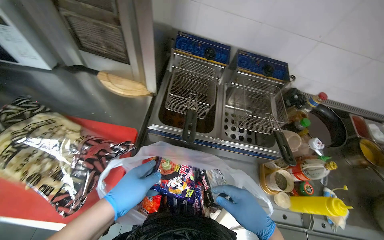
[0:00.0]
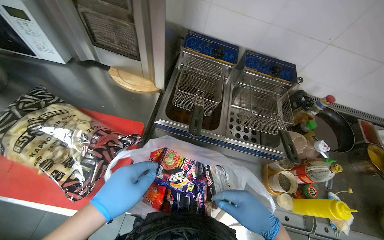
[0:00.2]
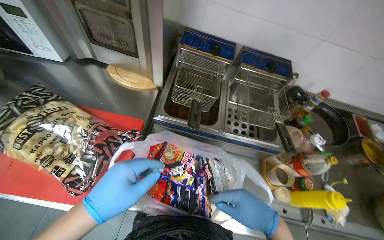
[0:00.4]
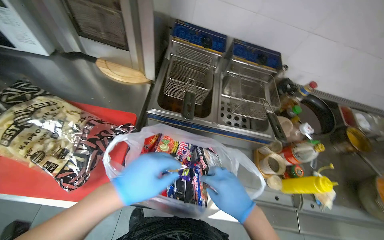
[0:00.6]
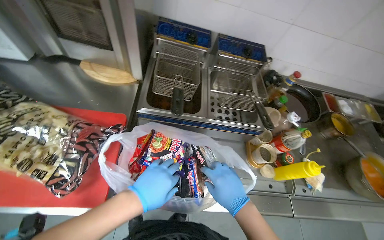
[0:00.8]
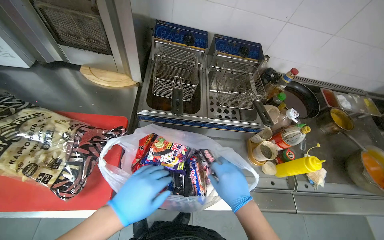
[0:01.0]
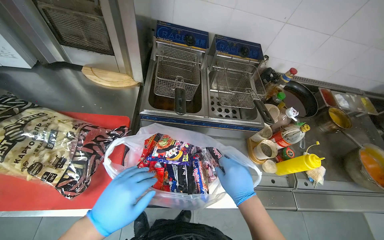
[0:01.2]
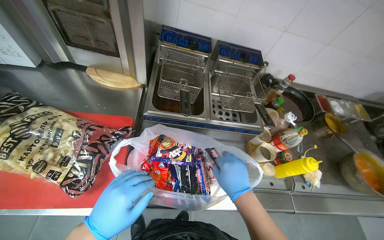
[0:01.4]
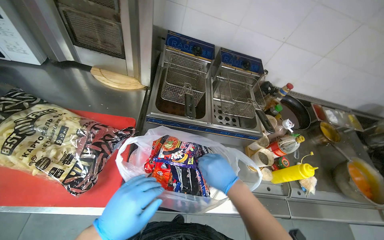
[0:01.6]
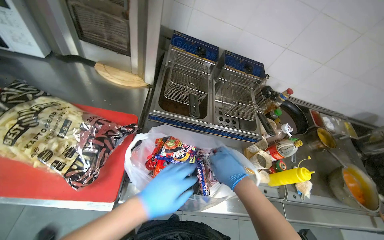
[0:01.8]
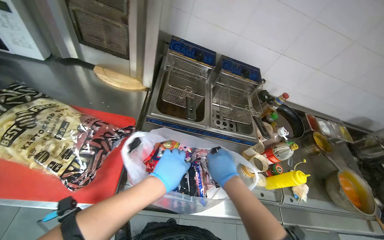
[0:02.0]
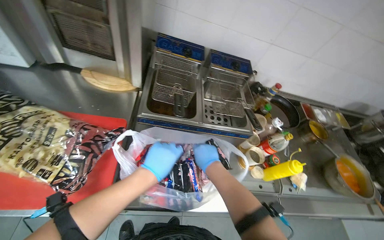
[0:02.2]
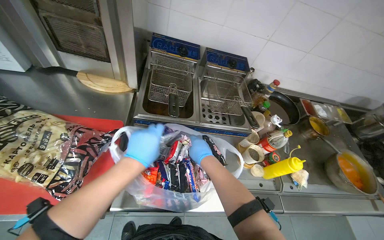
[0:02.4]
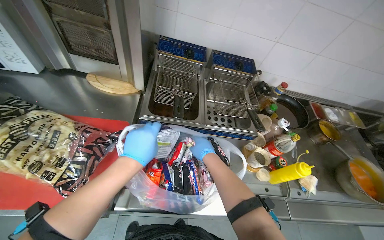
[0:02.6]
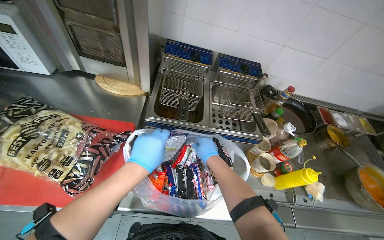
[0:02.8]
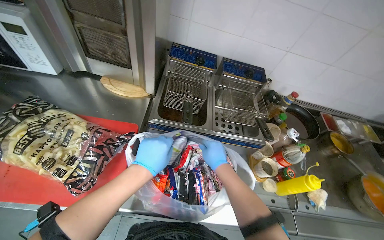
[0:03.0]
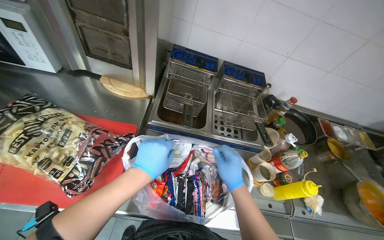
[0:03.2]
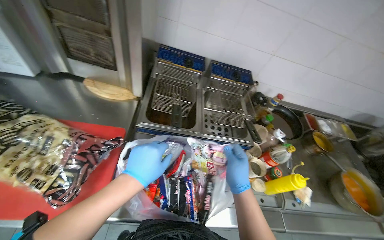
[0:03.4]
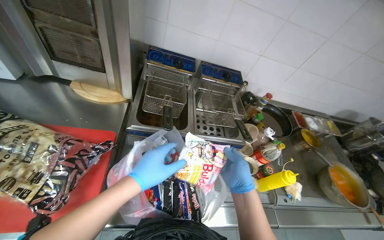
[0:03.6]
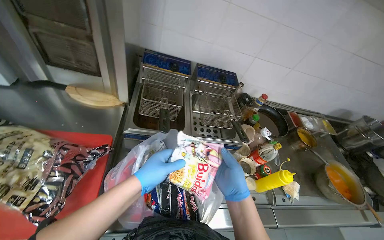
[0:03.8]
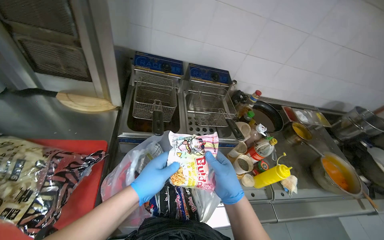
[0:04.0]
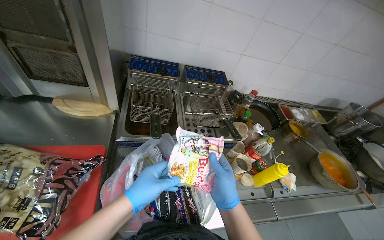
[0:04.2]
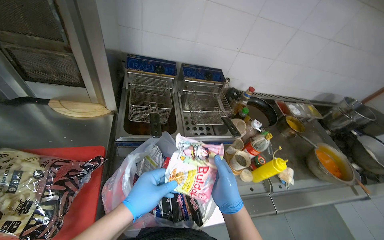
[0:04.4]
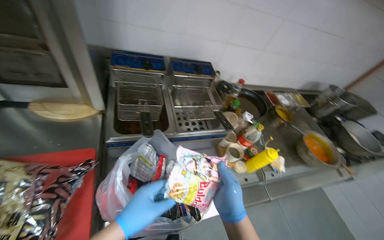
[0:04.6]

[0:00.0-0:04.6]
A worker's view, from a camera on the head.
Job: preparing food.
The whole recording: Stirring meal and taking noodles from bag. The worker stirs the meal and takes noodles from the white plastic bag.
0:00.0 to 0:01.6: The right hand heads to the left, covering roughly 10 cm.
0:01.6 to 0:03.0: The left hand travels up the picture by some 10 cm.
0:03.0 to 0:04.6: The head rotates roughly 20 degrees to the right. The right hand travels nearer to the camera and down the picture by about 15 cm.

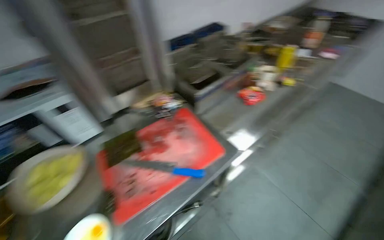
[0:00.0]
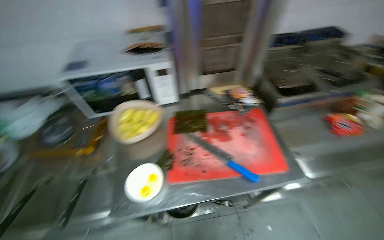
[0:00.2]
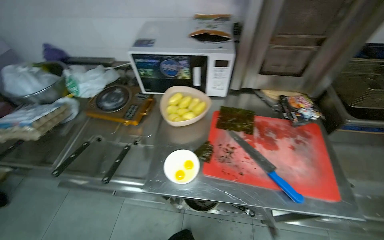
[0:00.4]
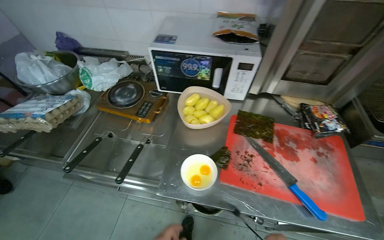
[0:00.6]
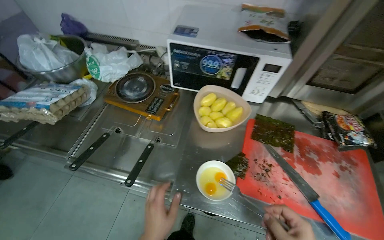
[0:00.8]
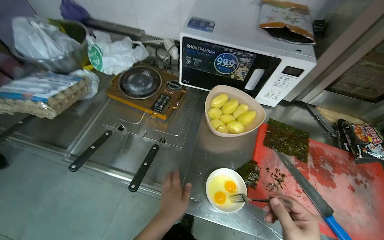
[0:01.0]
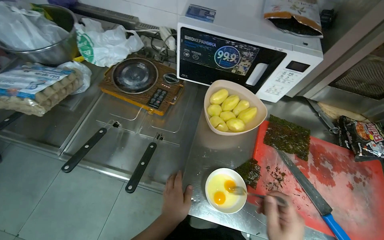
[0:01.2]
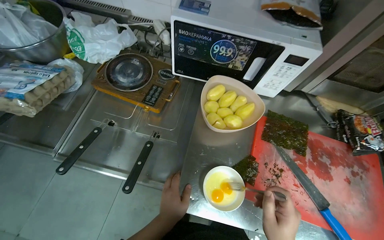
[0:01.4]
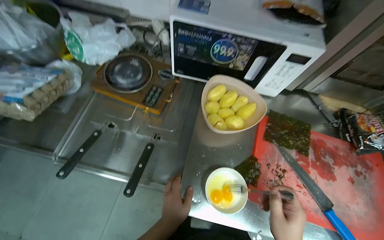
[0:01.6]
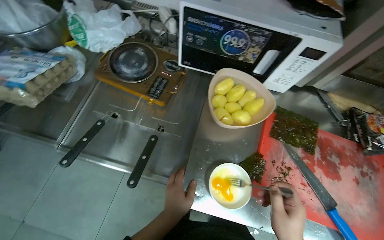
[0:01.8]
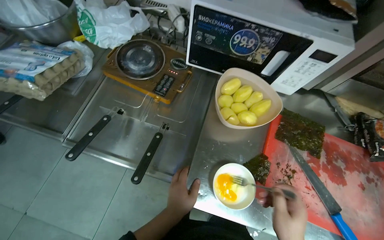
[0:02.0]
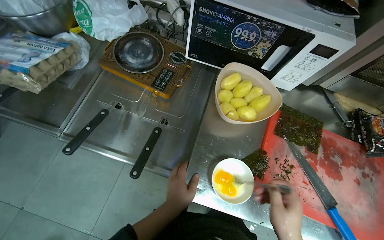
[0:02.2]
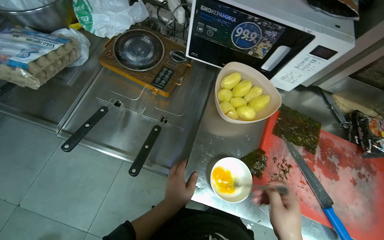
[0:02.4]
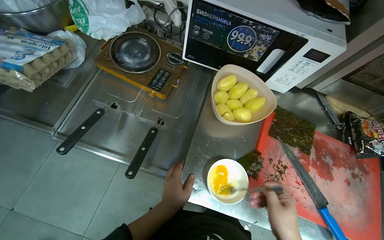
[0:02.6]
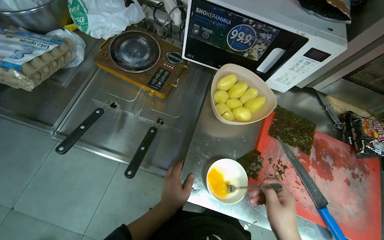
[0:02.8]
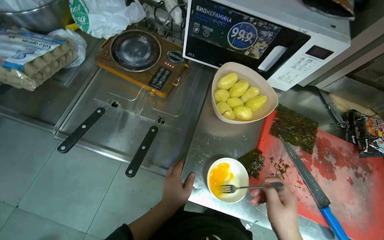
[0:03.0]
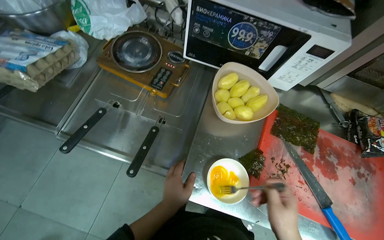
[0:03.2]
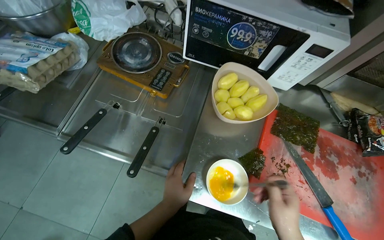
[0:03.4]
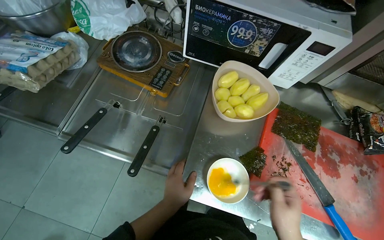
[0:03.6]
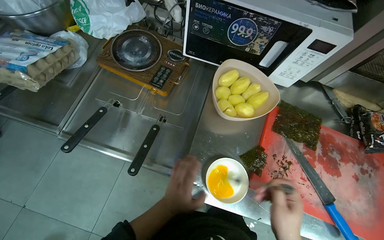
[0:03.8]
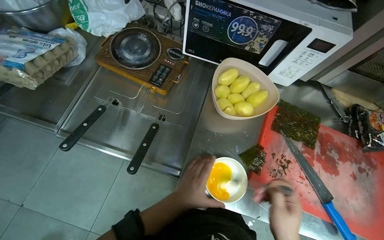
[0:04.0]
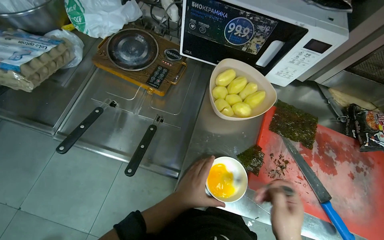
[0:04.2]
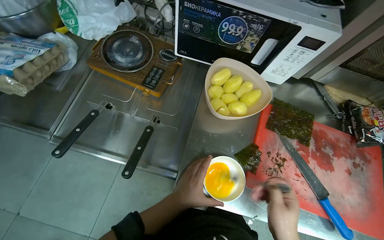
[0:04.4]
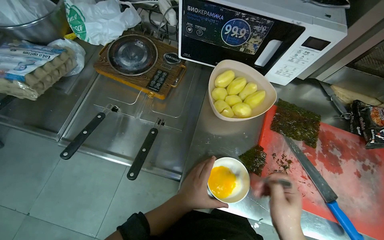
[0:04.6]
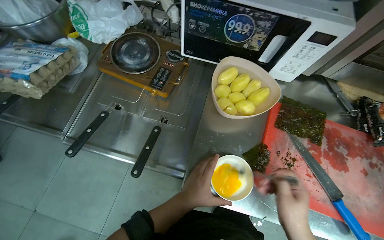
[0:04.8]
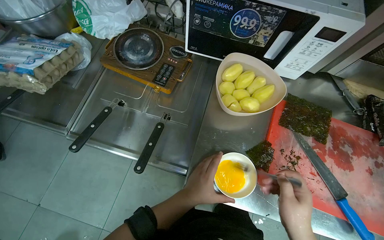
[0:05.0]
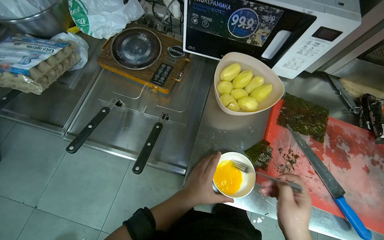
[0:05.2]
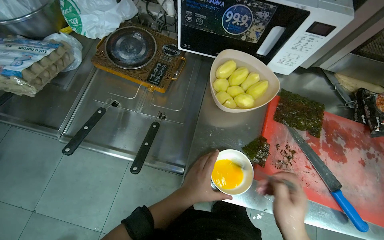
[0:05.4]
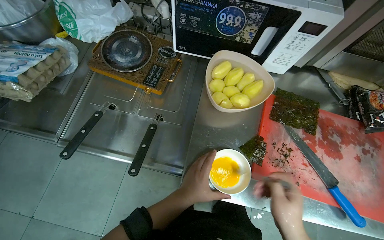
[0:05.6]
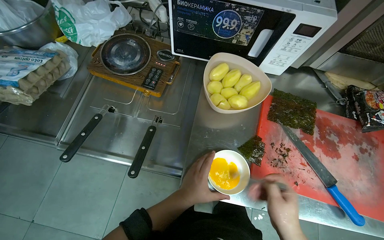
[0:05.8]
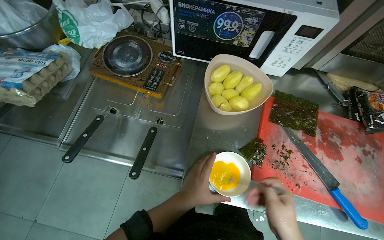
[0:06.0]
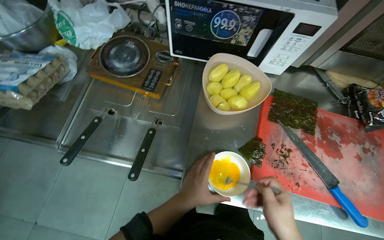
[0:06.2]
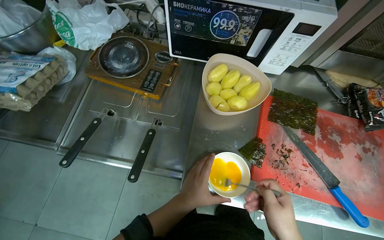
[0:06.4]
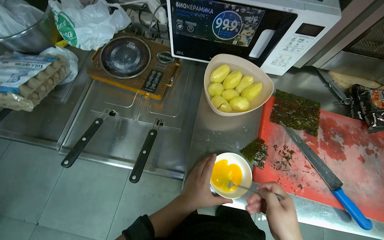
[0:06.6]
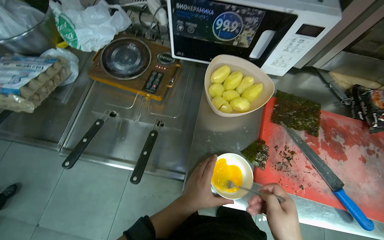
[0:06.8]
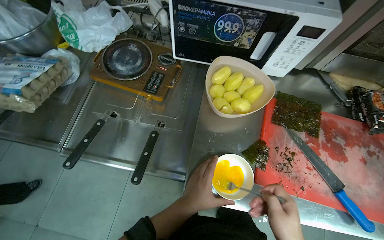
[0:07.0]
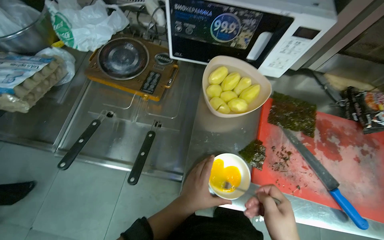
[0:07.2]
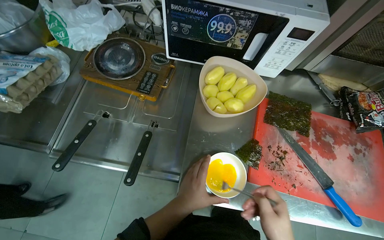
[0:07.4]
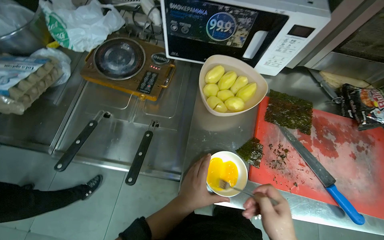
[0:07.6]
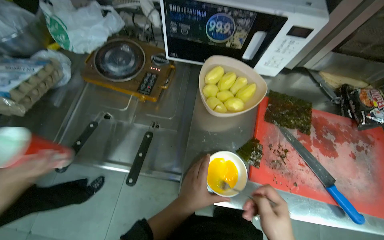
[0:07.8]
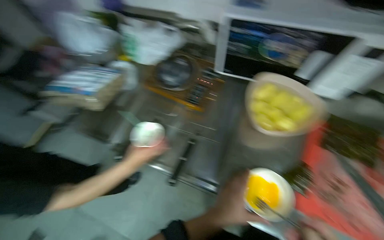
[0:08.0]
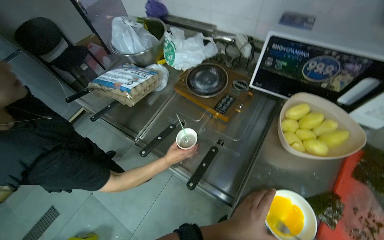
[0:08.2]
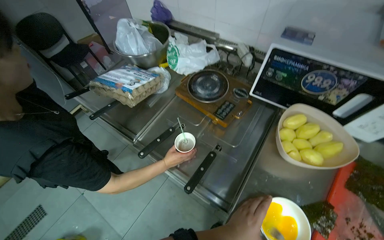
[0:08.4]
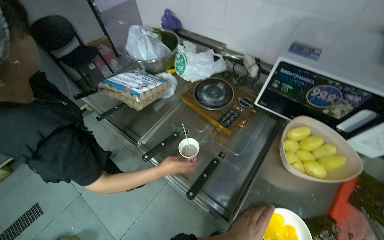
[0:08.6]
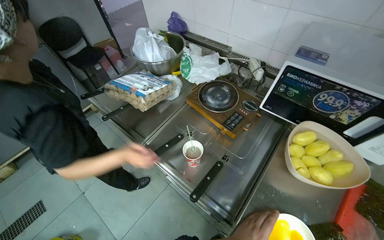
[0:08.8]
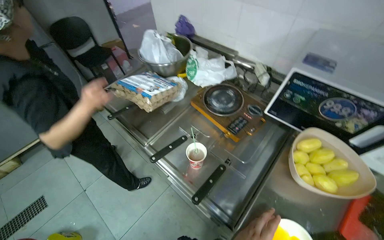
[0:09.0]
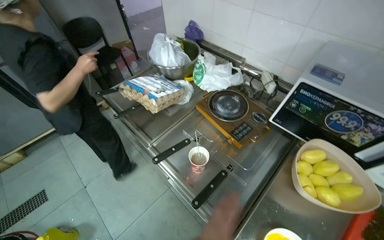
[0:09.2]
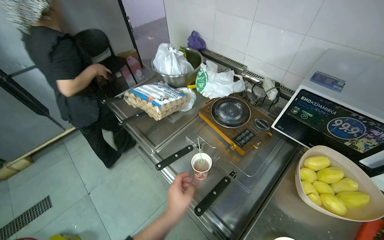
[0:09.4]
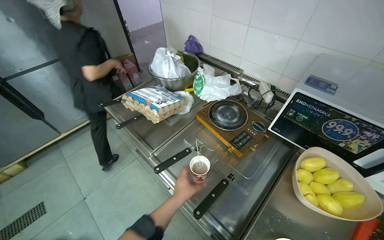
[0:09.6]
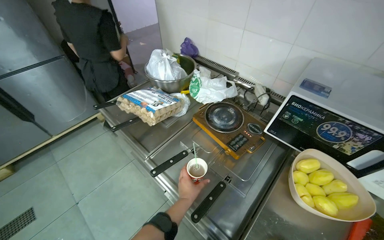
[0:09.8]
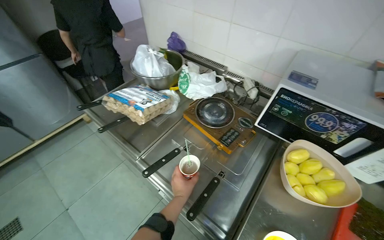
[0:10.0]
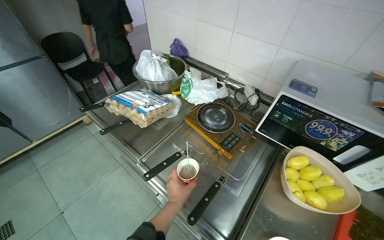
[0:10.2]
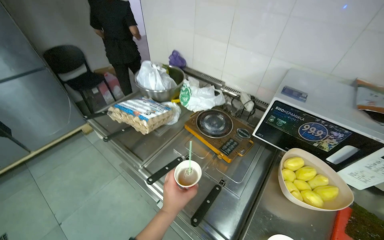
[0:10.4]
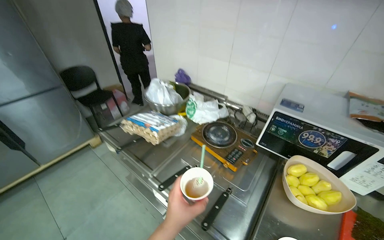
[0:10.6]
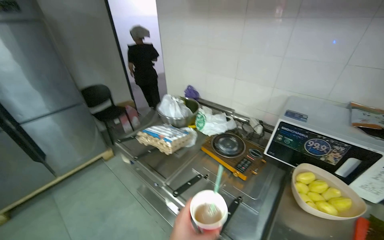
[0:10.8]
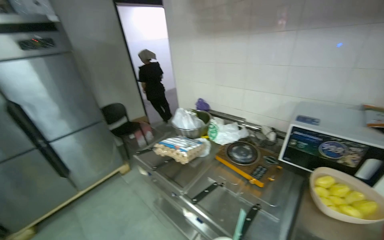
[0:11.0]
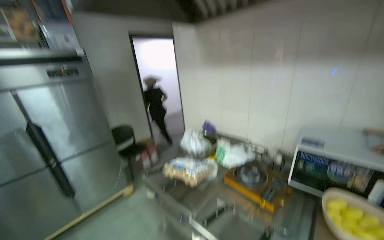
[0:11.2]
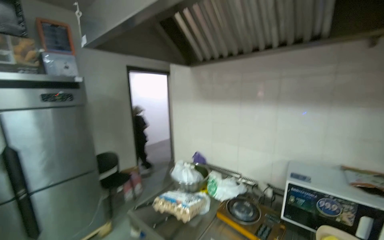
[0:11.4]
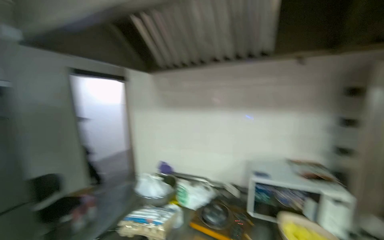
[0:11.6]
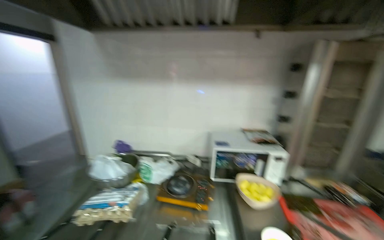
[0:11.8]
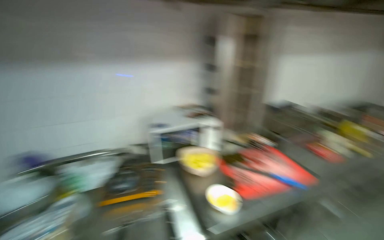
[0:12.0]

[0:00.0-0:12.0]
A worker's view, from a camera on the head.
Job: preparing food.
The whole recording: Whisking eggs in a bowl. The worker whisks eggs in a small white bowl with a fork.
0:00.0 to 0:01.6: The wearer's head swings approximately 45 degrees to the left.
0:04.4 to 0:06.0: The hands work in one place, with small movements.
0:07.6 to 0:09.0: The wearer's head swings some 30 degrees to the left.
0:10.4 to 0:12.0: The wearer looks some 55 degrees further to the right. The wearer looks about 20 degrees further upward.

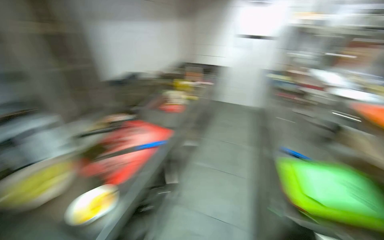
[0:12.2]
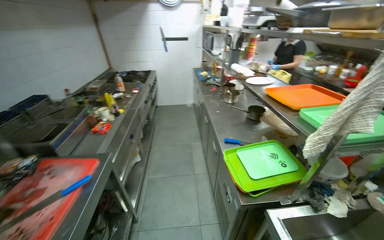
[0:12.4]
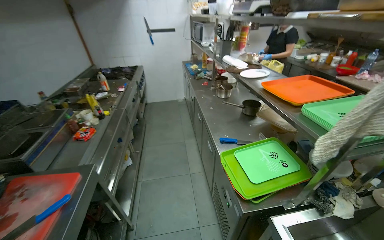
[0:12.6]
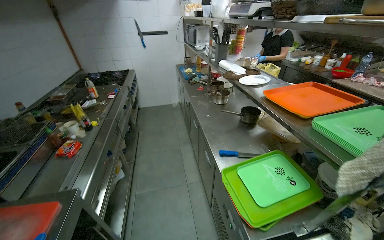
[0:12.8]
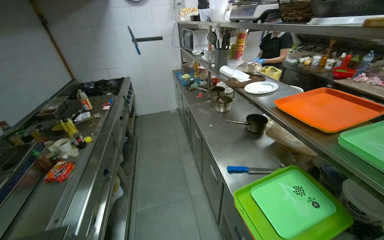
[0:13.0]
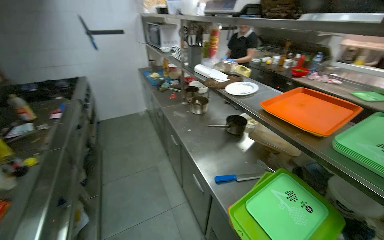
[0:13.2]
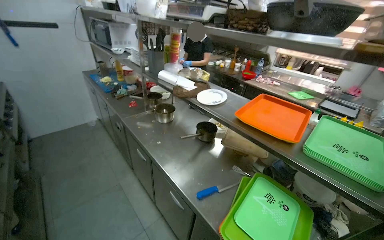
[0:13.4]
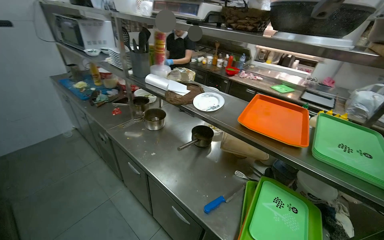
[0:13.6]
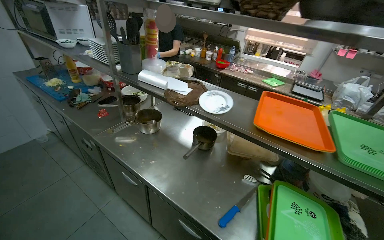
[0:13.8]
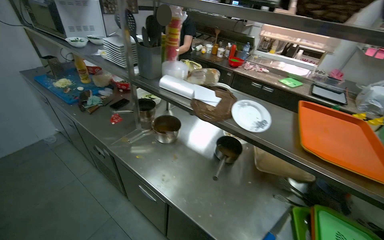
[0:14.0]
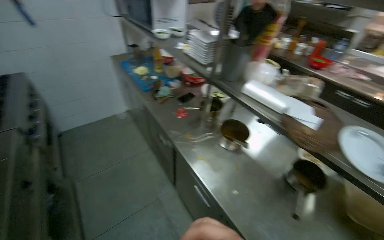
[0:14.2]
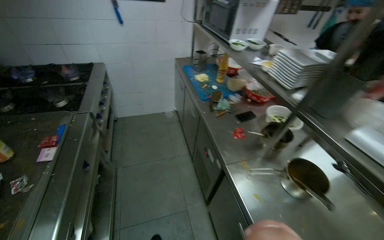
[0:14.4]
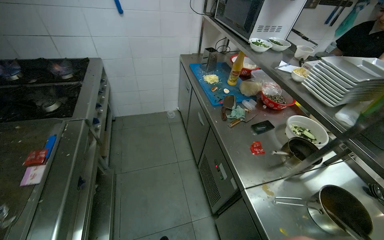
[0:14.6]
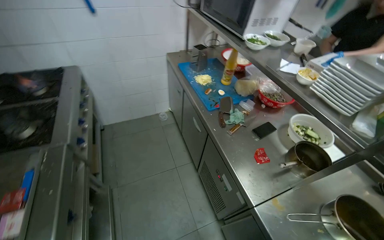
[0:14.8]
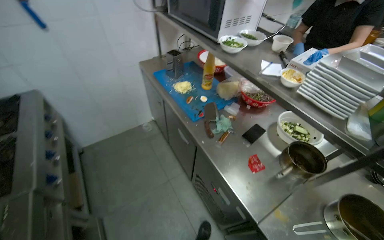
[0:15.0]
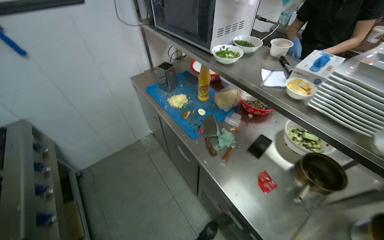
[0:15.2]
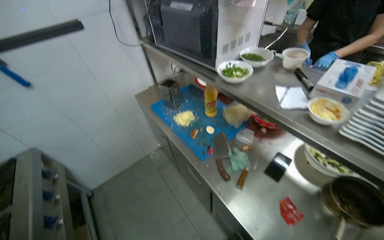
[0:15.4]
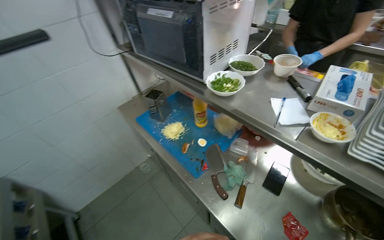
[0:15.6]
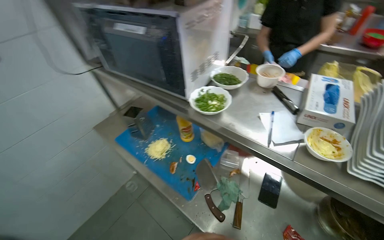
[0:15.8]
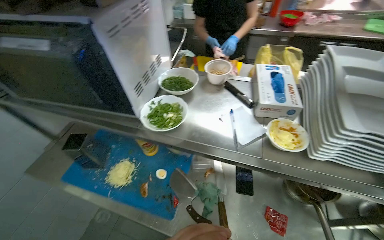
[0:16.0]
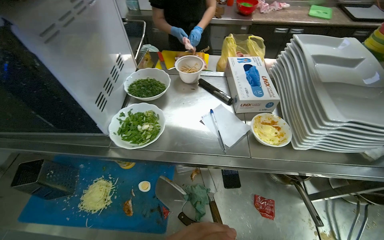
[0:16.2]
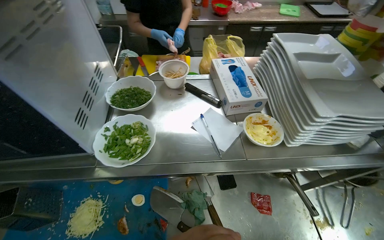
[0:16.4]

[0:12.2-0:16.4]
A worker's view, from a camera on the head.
Job: preparing food.
The whole recording: Whisking eggs in a bowl. The worker whisks eggs in a small white bowl with a fork.
0:13.6 to 0:15.0: The head travels about 1 m. The wearer looks approximately 20 degrees further to the left. The wearer looks approximately 15 degrees further downward.
0:15.0 to 0:16.4: The camera travels approximately 60 cm. The head rotates approximately 60 degrees to the right.
